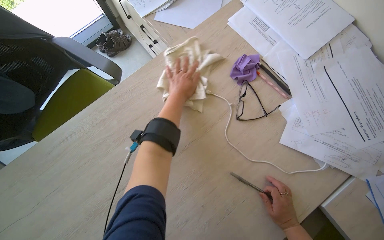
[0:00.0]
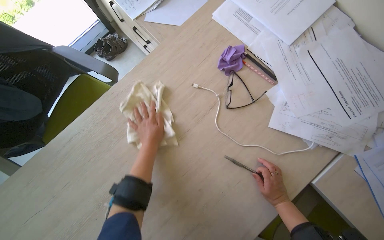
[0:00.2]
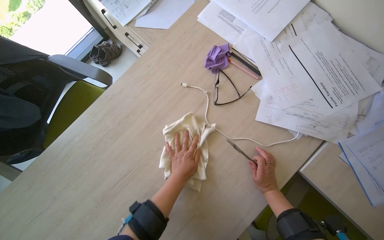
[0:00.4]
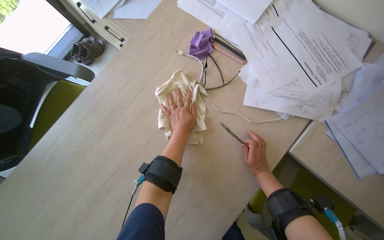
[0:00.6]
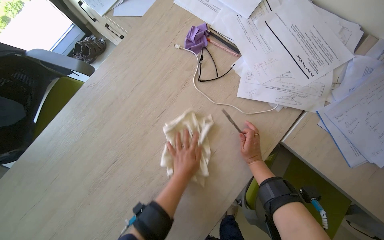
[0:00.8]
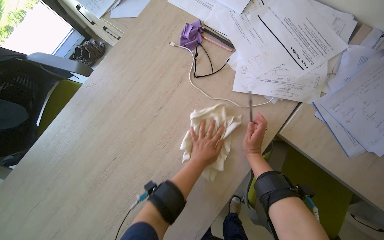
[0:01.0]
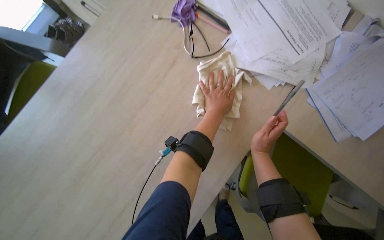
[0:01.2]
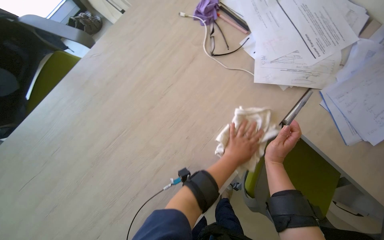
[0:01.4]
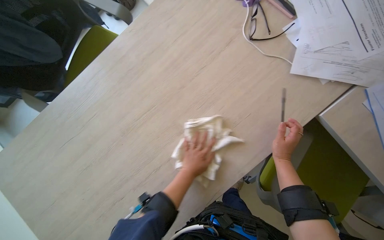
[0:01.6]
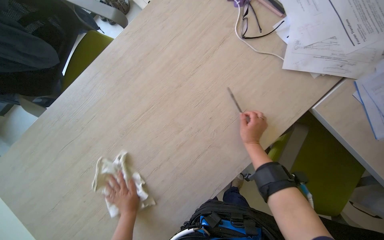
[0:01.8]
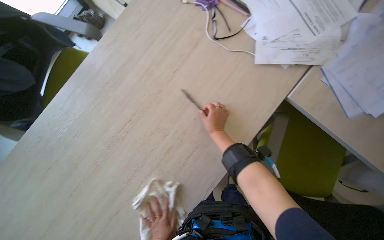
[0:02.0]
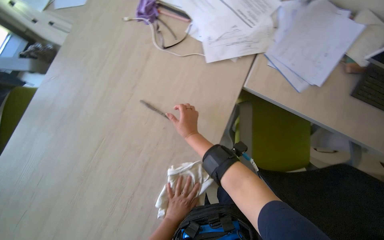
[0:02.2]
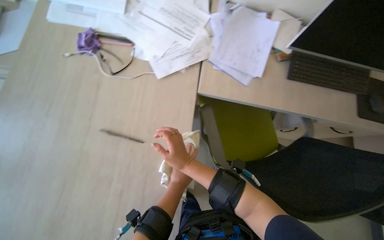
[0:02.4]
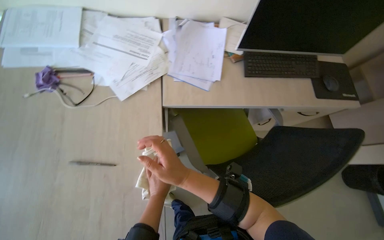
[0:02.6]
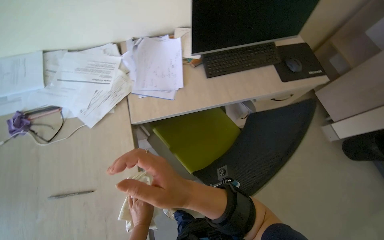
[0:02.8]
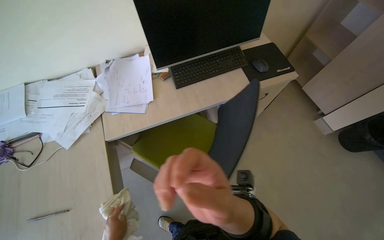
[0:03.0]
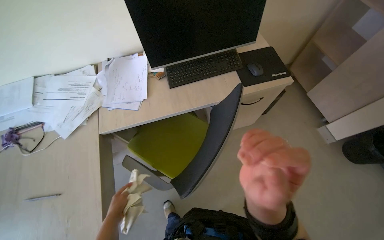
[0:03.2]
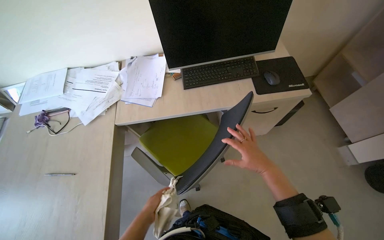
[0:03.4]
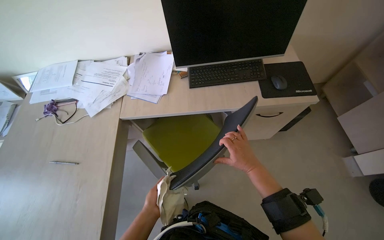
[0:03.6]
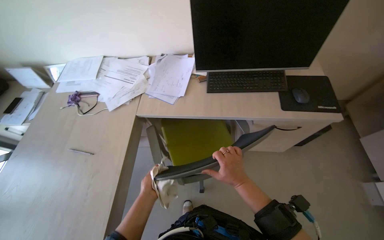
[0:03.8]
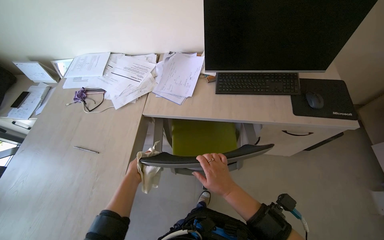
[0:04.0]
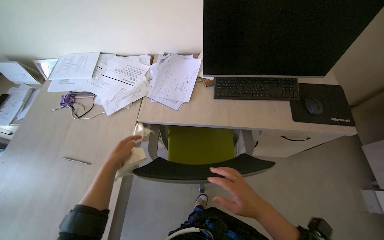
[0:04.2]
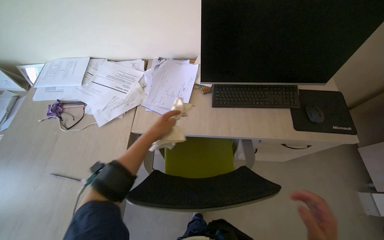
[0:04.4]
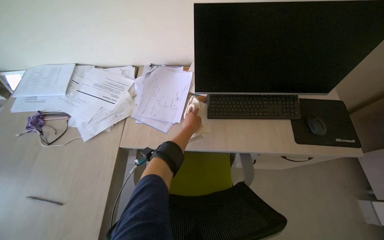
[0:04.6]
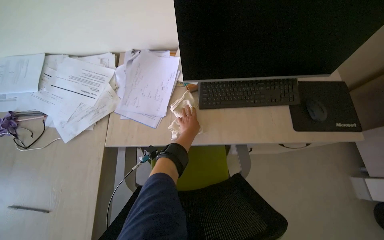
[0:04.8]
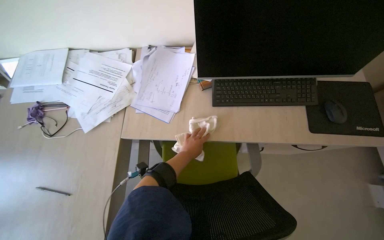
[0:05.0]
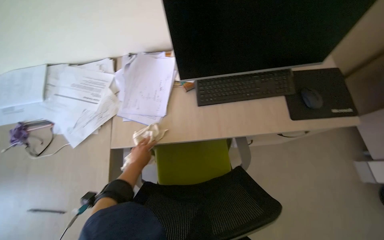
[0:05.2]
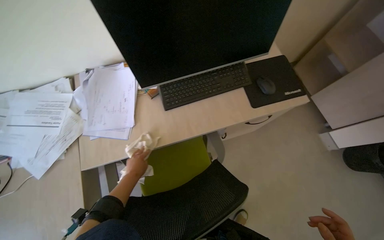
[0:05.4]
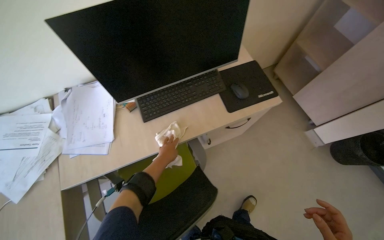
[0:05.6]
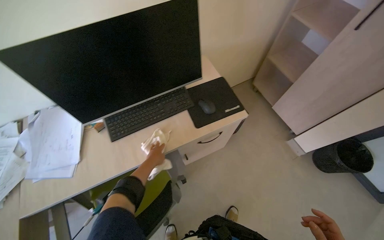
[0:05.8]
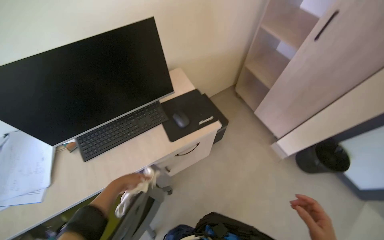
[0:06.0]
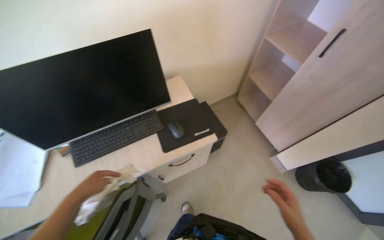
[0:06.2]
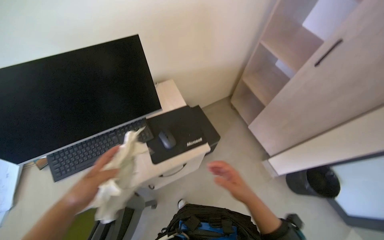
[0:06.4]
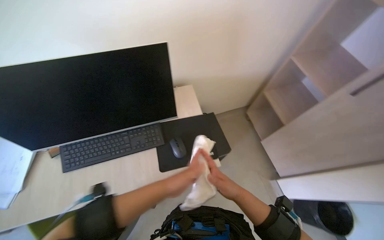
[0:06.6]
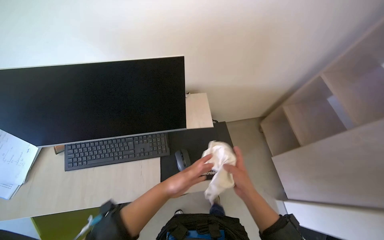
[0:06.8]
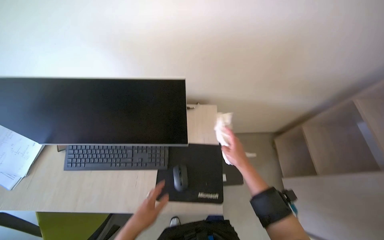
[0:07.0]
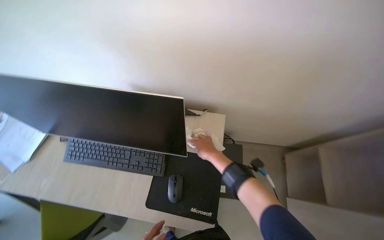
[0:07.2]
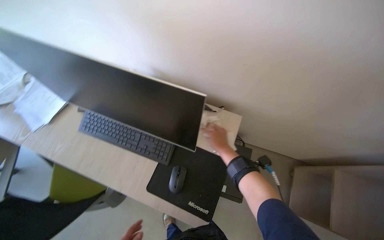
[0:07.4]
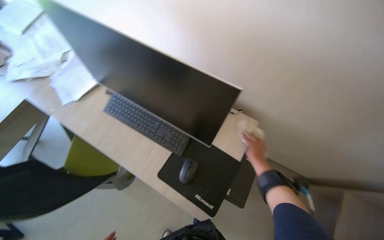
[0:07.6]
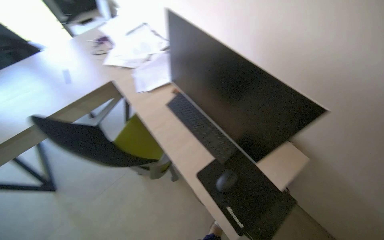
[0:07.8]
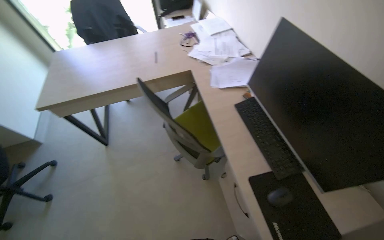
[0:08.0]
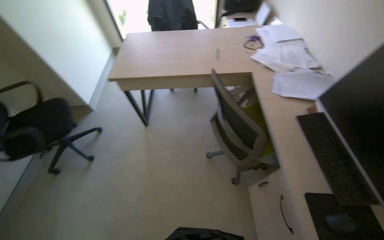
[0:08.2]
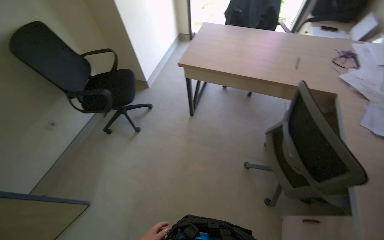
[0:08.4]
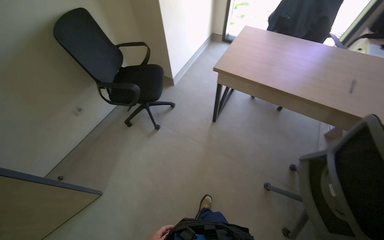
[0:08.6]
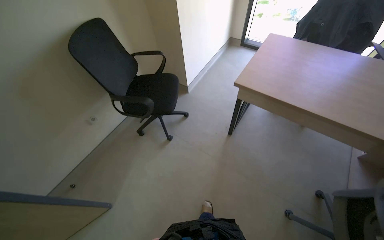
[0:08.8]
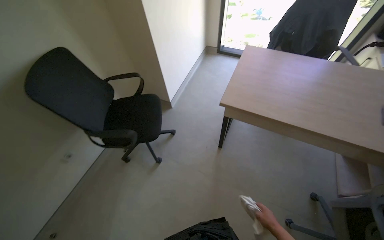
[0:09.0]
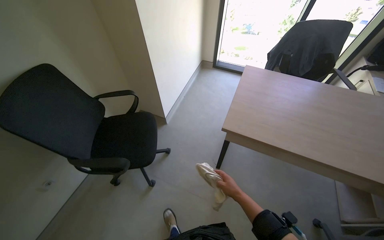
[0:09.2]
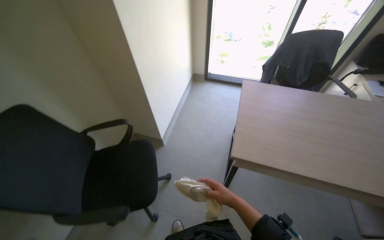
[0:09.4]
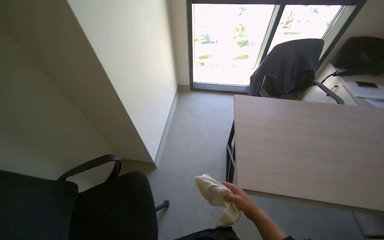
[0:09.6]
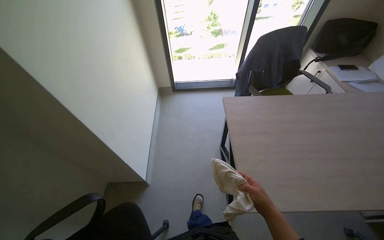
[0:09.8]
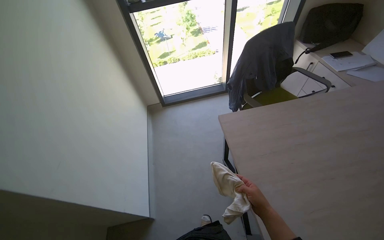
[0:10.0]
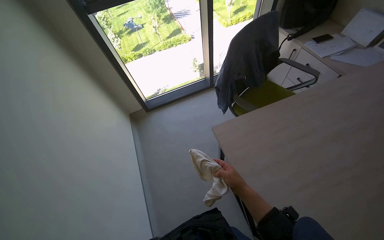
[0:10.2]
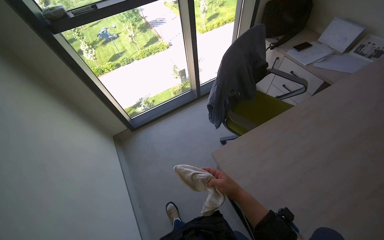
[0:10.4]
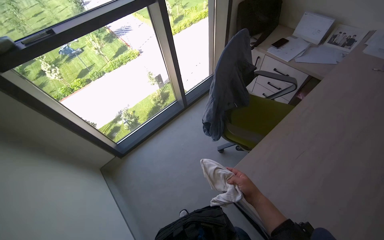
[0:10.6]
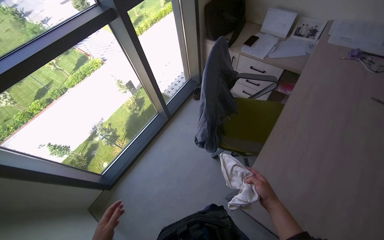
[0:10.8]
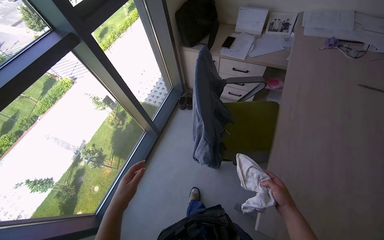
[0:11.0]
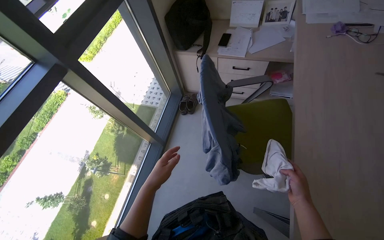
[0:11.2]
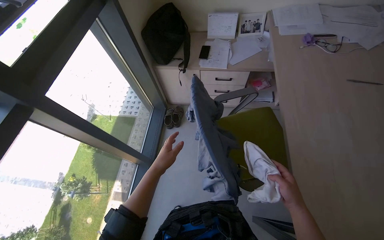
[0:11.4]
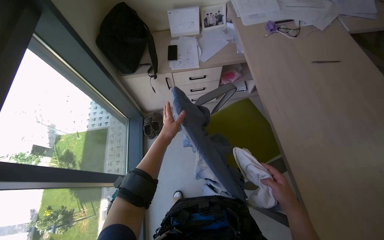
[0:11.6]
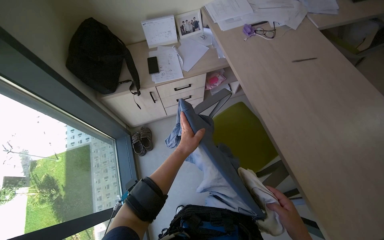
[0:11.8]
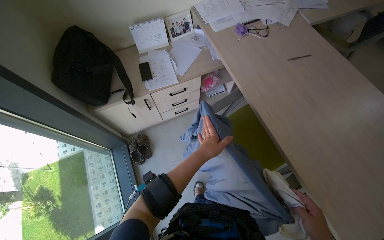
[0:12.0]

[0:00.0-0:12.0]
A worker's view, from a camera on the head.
Job: wiping surfaces.
The whole recording: Wiping office desk surfaces. The worker wipes the office desk surfaces with a cloth, moving items like the keyboard and mouse.
0.0 to 1.6 s: The right hand shifts some 10 cm to the left; the left hand swings up and down the picture, some 25 cm each way, with 4 reversals.
1.6 to 3.0 s: The head travels some 60 cm. The wearer looks approximately 75 degrees further to the right. The wearer looks about 20 degrees further upward.
3.0 to 4.4 s: The wearer looks roughly 25 degrees further to the left.
4.4 to 6.0 s: The camera travels roughly 50 cm. The head turns to the right by roughly 35 degrees.
6.0 to 7.6 s: The wearer looks about 60 degrees further to the left.
7.6 to 9.0 s: The head travels roughly 1 m. The head rotates roughly 85 degrees to the left.
9.0 to 10.4 s: The camera is carried roughly 1 m. The head turns to the right by roughly 55 degrees.
10.4 to 12.0 s: The wearer moves some 90 cm. The wearer looks roughly 85 degrees further to the right.

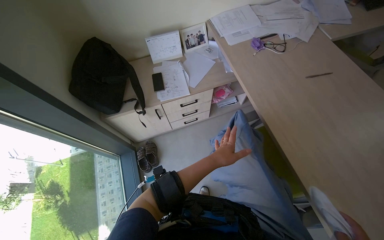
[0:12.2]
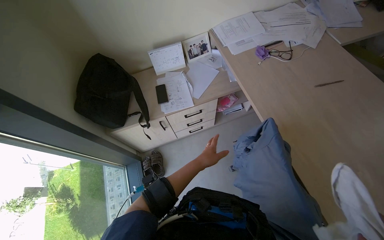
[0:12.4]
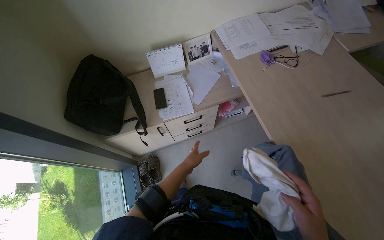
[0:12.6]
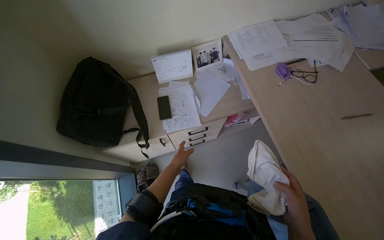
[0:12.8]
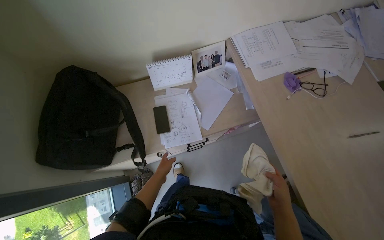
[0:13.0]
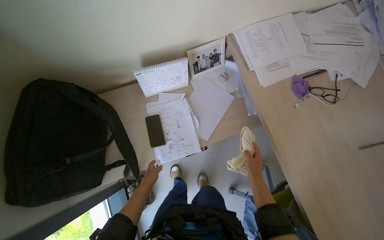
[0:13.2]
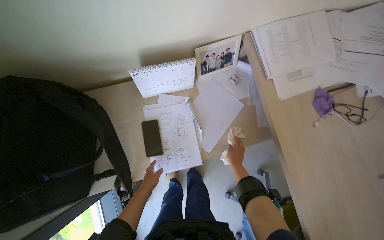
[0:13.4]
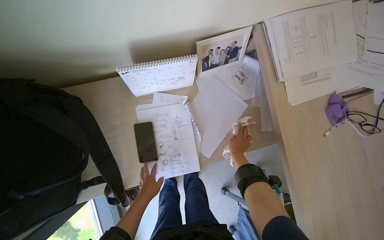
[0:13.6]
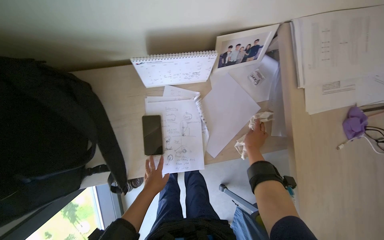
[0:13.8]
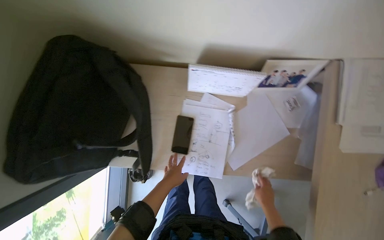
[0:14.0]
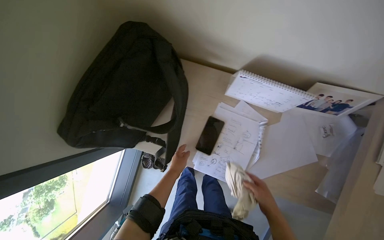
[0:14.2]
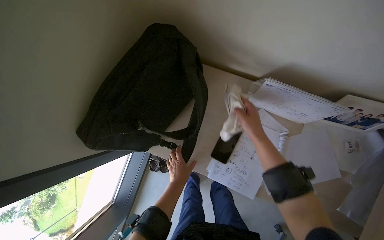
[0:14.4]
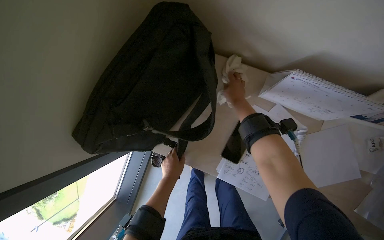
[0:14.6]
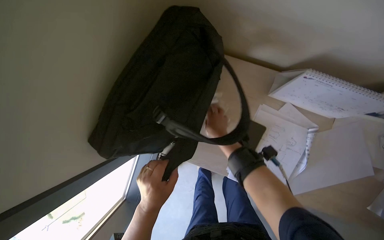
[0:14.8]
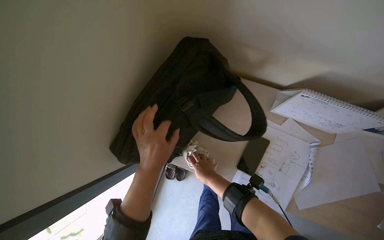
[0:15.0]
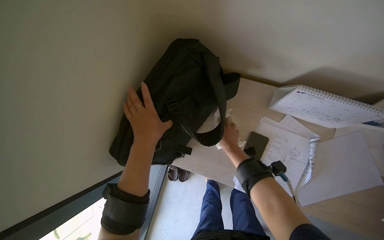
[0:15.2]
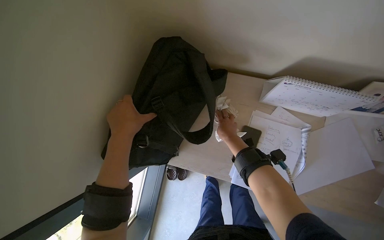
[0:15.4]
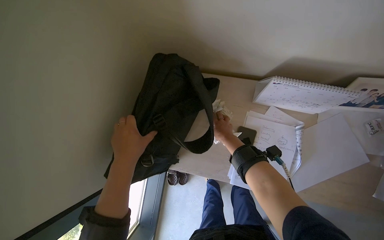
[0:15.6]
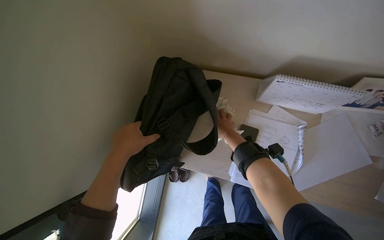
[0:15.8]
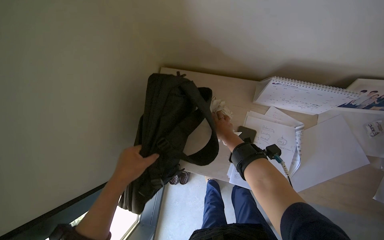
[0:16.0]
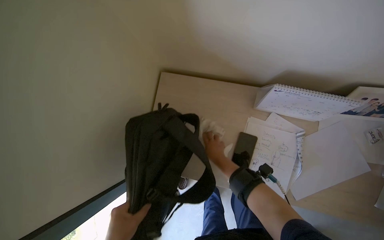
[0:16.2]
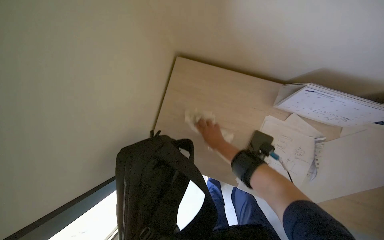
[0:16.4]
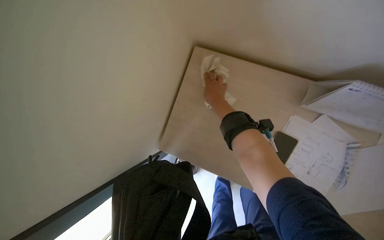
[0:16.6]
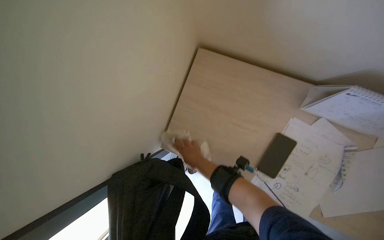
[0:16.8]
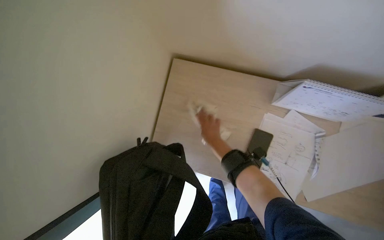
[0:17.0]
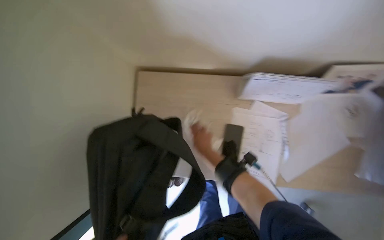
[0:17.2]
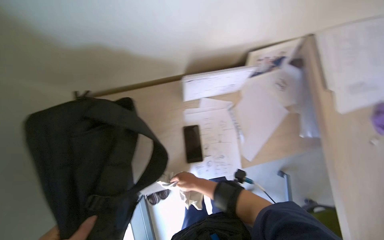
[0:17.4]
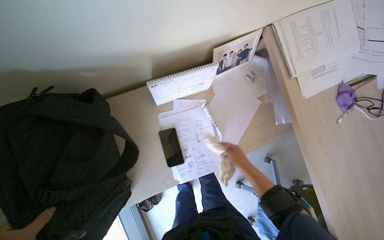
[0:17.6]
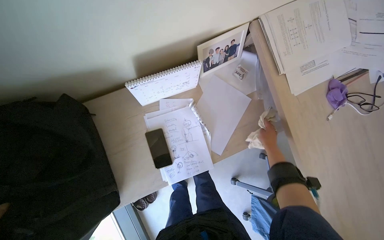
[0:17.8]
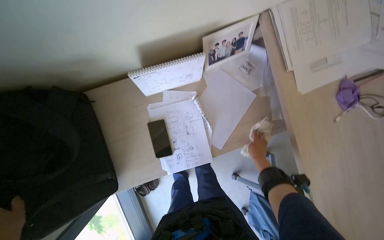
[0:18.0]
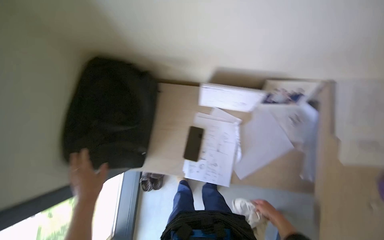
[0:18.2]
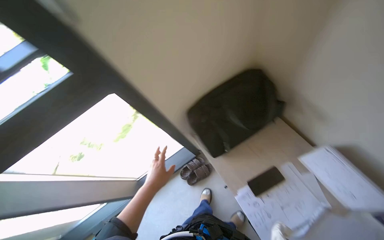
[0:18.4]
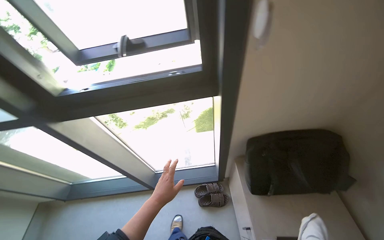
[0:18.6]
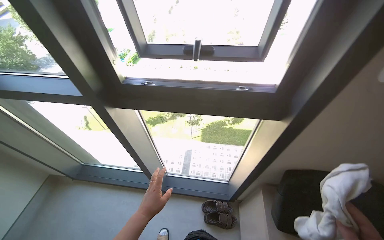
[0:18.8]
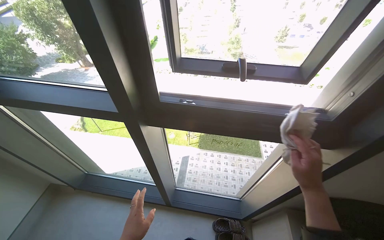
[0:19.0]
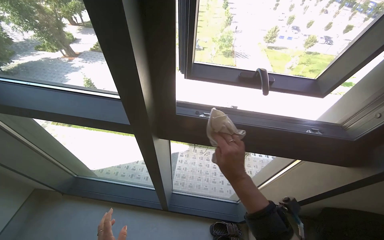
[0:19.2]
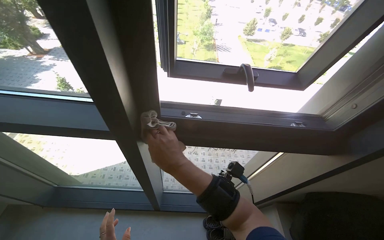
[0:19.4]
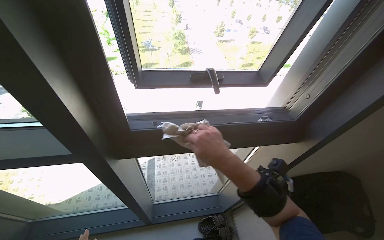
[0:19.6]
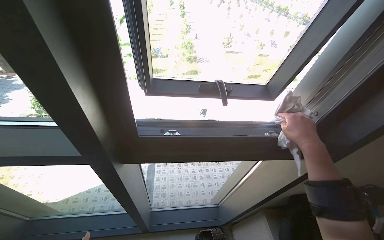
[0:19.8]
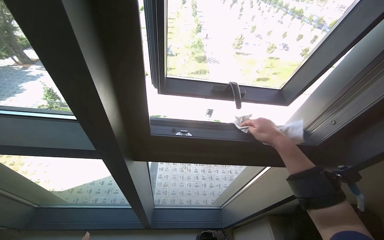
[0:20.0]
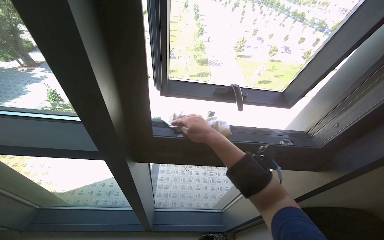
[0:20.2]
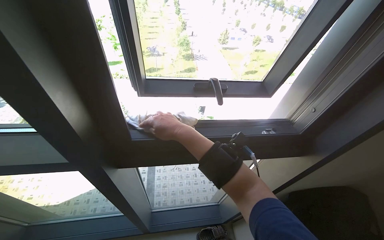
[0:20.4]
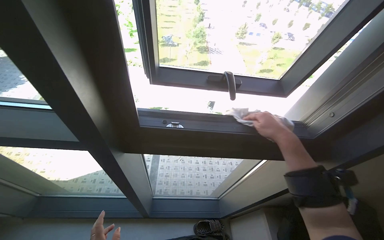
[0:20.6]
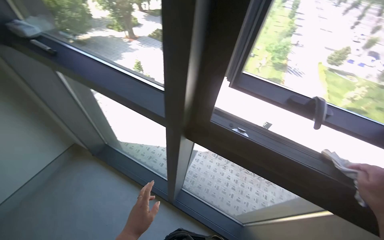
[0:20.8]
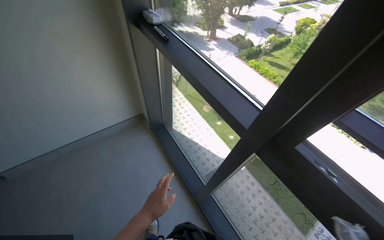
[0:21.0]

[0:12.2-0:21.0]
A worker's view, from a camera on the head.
Job: wiping surfaces.
The whole recording: Wiping office desk surfaces. The worker wipes the office desk surfaces with a cloth, moving items like the keyboard and mouse.
12.2 to 13.6 s: The camera travels roughly 80 cm. The wearer looks roughly 25 degrees further downward.
13.6 to 15.2 s: The wearer looks approximately 35 degrees further to the left.
15.2 to 16.6 s: The right hand heads up the picture and to the left, covering roughly 20 cm.
16.6 to 18.0 s: The wearer's head swings some 35 degrees to the right. The right hand shifts about 70 cm to the right and down the picture.
18.0 to 19.6 s: The head travels approximately 90 cm. The head rotates about 105 degrees to the left. The wearer looks approximately 30 degrees further upward.
19.6 to 21.0 s: The head turns to the left by about 65 degrees.
